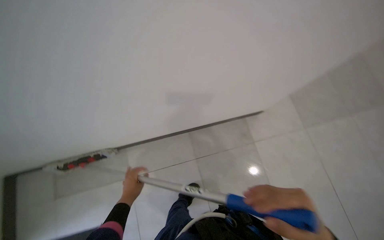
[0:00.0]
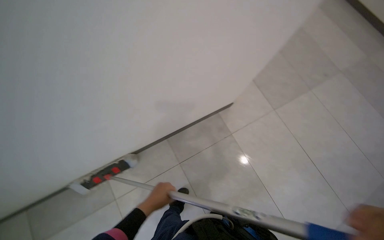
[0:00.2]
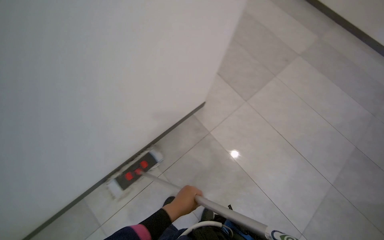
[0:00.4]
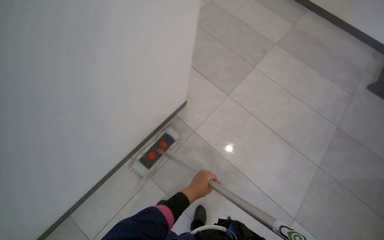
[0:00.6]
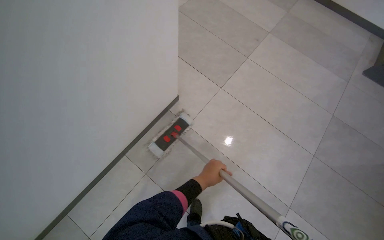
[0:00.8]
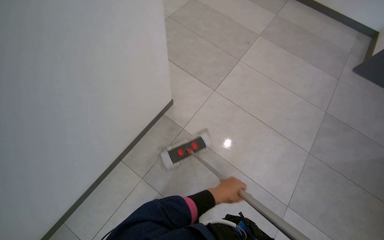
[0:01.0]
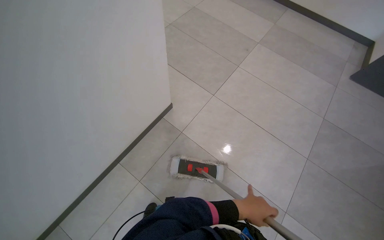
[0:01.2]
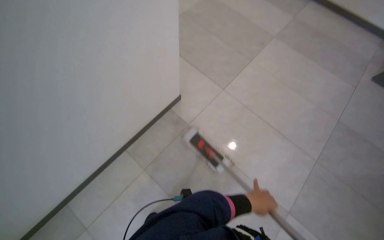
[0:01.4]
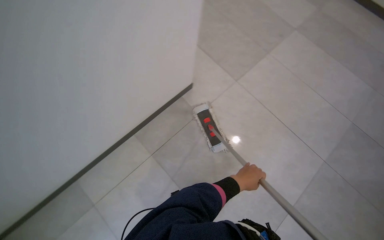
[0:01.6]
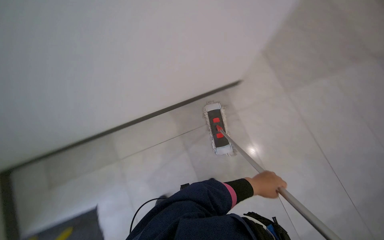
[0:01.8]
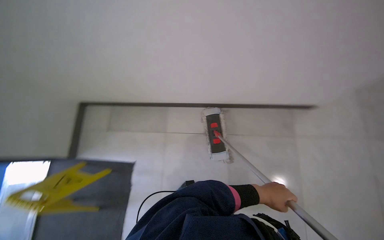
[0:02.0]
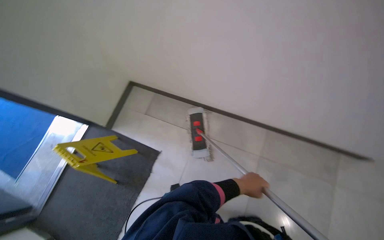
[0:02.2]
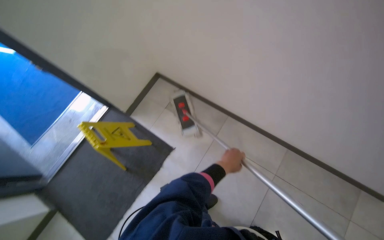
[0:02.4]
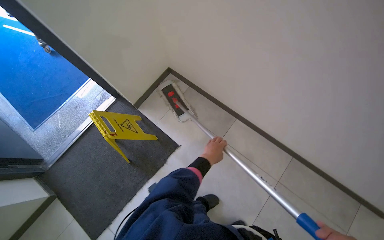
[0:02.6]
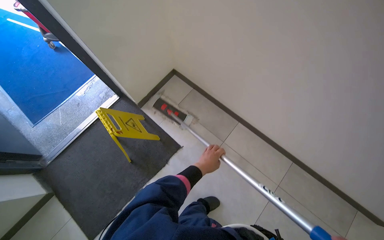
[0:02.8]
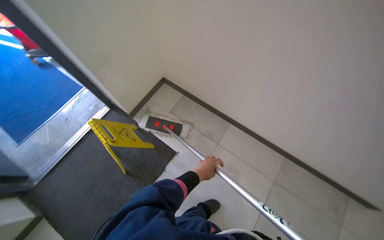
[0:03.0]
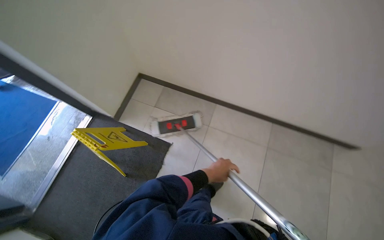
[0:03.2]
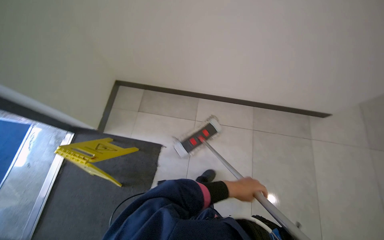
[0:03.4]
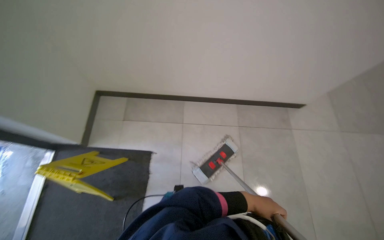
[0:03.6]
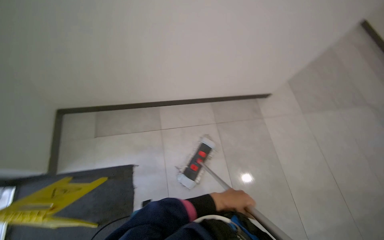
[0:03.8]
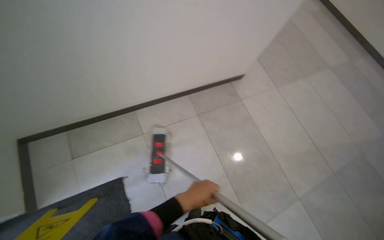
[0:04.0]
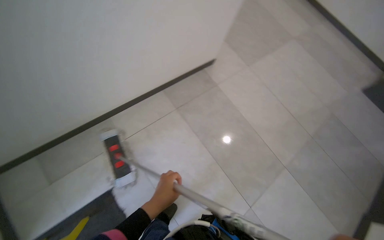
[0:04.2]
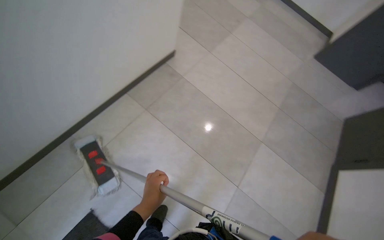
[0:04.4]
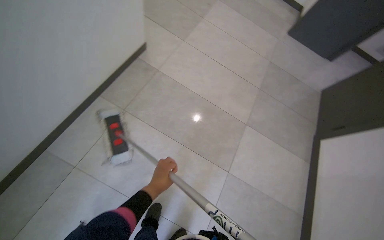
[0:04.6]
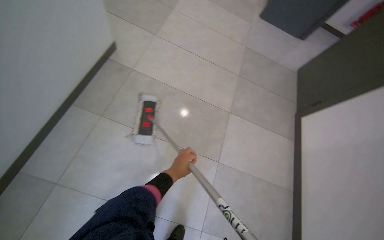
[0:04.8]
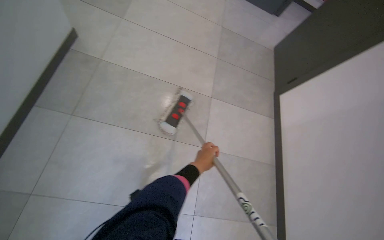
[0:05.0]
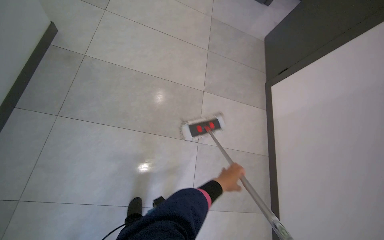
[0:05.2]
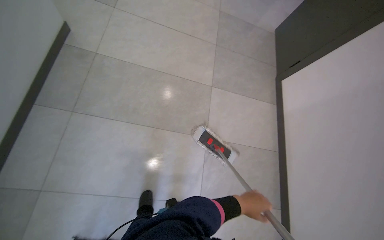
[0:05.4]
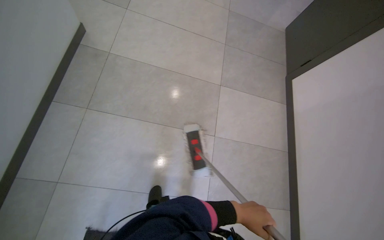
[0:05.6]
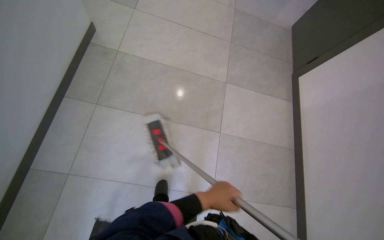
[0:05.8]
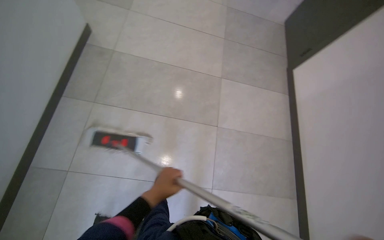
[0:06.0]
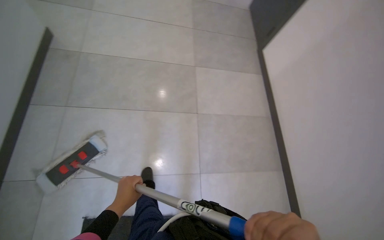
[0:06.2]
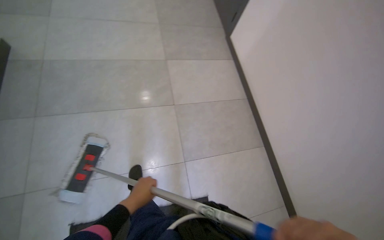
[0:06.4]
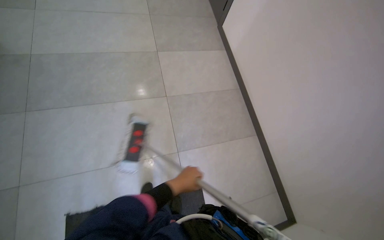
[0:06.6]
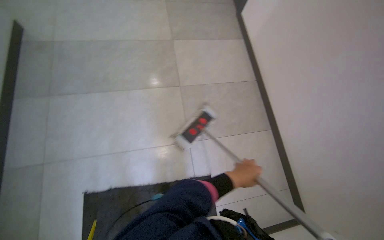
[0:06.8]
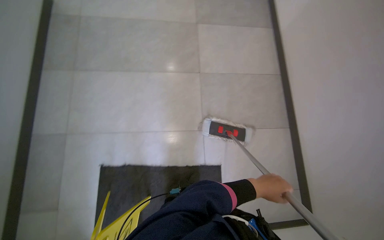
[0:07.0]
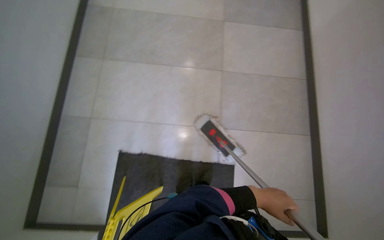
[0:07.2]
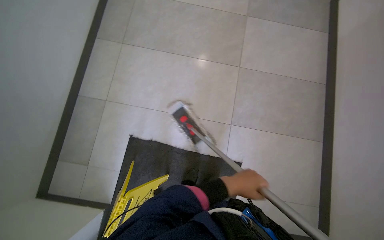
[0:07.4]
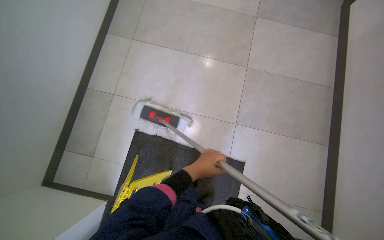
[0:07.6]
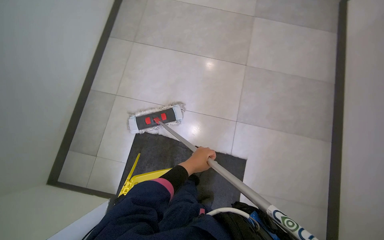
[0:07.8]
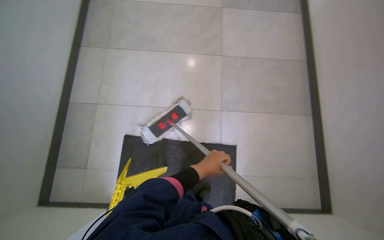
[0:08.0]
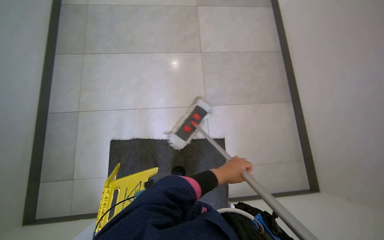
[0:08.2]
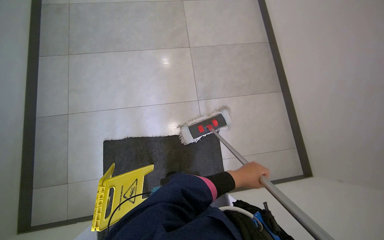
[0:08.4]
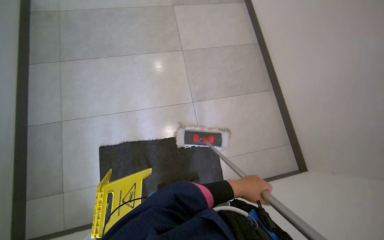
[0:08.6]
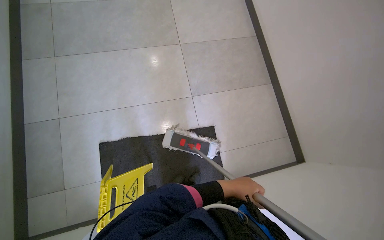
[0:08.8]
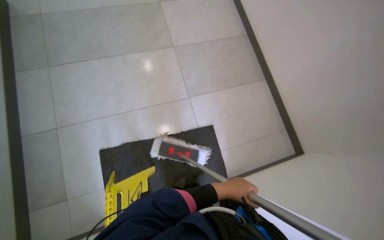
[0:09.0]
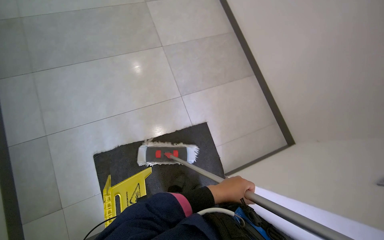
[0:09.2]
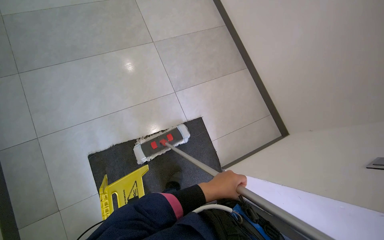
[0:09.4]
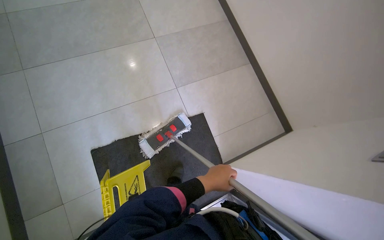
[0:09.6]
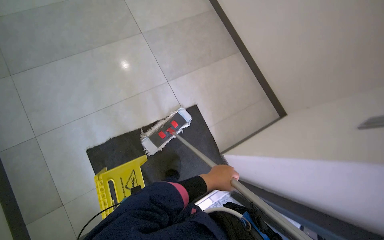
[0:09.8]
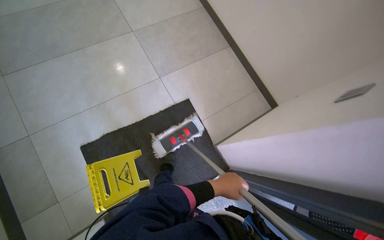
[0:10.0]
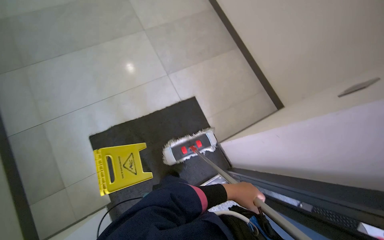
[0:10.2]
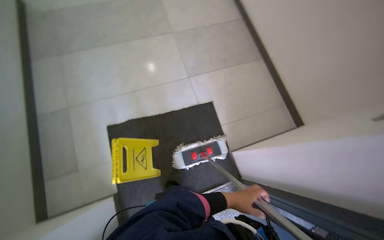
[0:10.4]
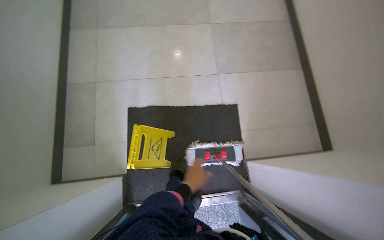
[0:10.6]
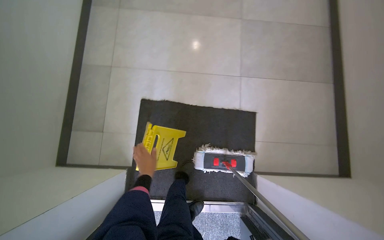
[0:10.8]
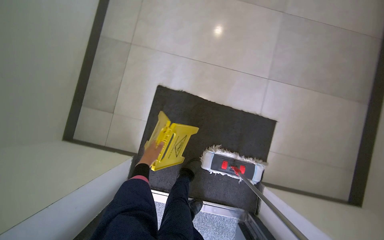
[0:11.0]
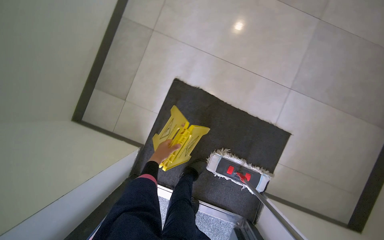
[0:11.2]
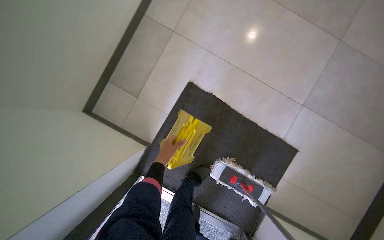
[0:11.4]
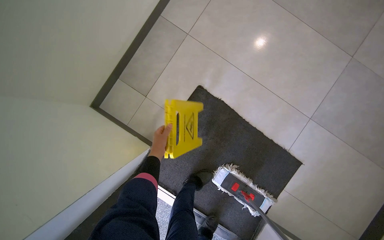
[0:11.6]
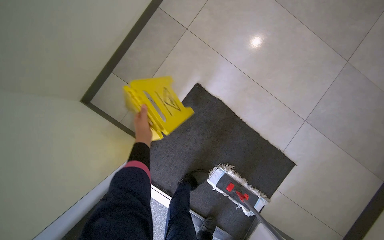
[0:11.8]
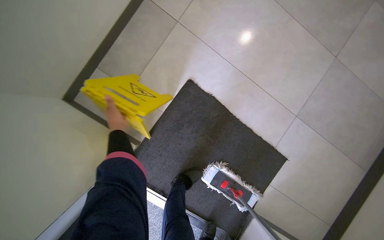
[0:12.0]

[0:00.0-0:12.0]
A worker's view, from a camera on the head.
Job: mopping floor.
The whole recording: Mopping tiled floor. The worker mops the tiled floor with a flat mop, moving it back and forth.
0:00.0 to 0:01.6: The left hand moves to the right, some 70 cm.
0:01.6 to 0:03.0: The camera travels approximately 50 cm. The scene rotates clockwise by about 35 degrees.
0:03.0 to 0:04.4: The wearer's head swings roughly 90 degrees to the right.
0:04.4 to 0:06.0: The view tips downward by about 15 degrees. The scene rotates counterclockwise by roughly 25 degrees.
0:06.0 to 0:07.6: The head travels roughly 40 cm.
0:07.6 to 0:09.0: The head rotates approximately 30 degrees to the right. The left hand is displaced down the picture and to the right by about 30 cm.
0:09.0 to 0:10.4: The left hand goes approximately 35 cm down the picture.
0:10.4 to 0:12.0: The camera travels about 60 cm. The view tilts about 15 degrees downward. The scene rotates clockwise by roughly 50 degrees.

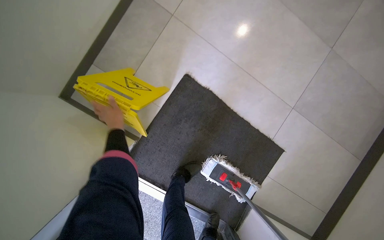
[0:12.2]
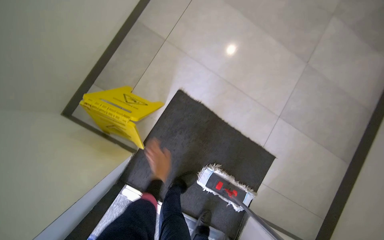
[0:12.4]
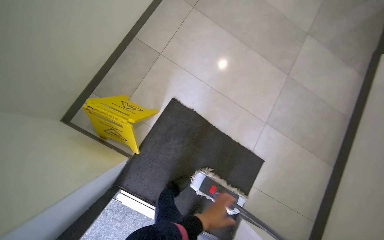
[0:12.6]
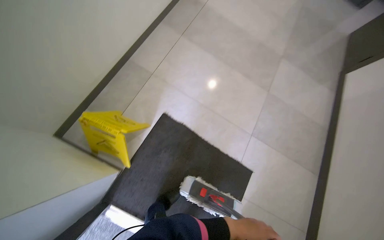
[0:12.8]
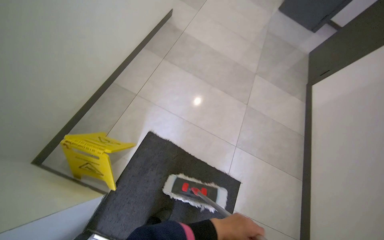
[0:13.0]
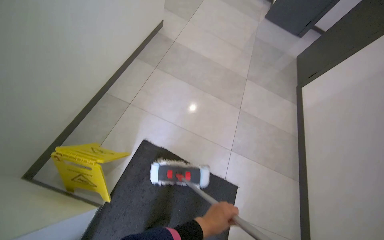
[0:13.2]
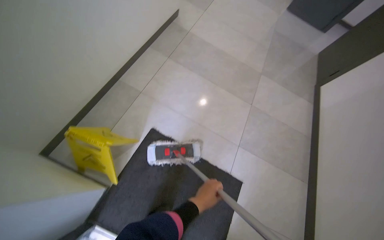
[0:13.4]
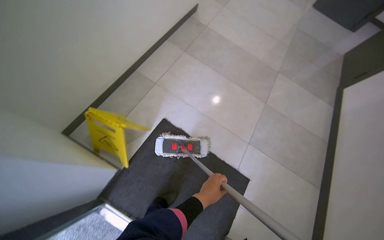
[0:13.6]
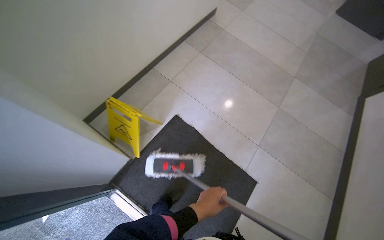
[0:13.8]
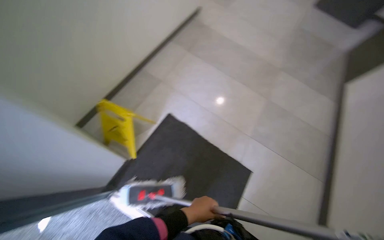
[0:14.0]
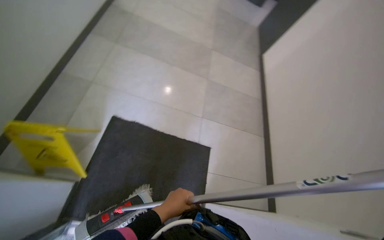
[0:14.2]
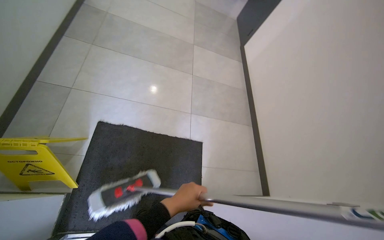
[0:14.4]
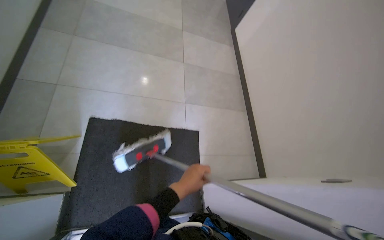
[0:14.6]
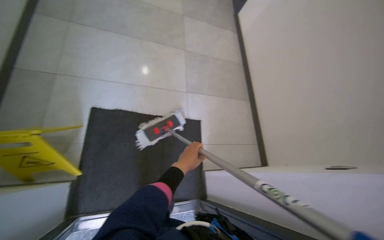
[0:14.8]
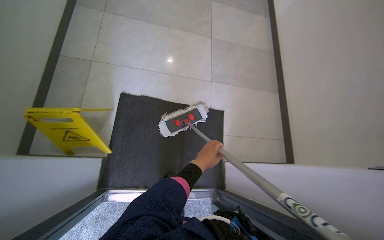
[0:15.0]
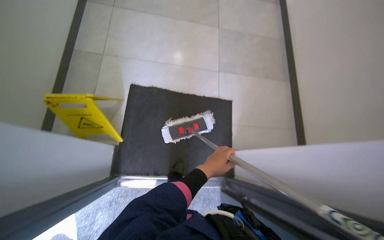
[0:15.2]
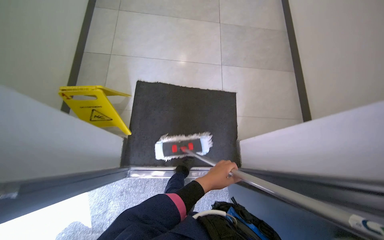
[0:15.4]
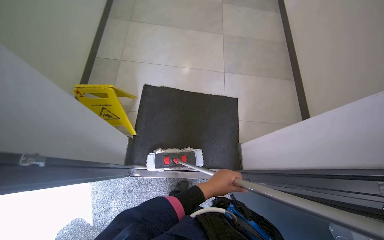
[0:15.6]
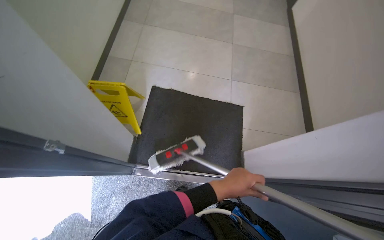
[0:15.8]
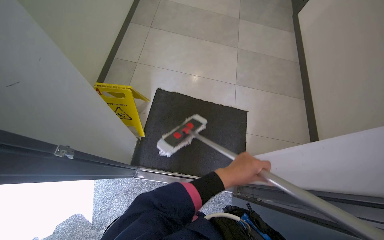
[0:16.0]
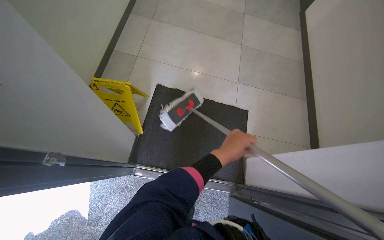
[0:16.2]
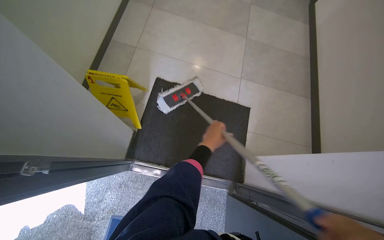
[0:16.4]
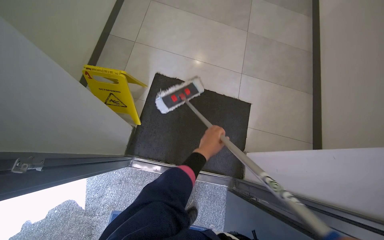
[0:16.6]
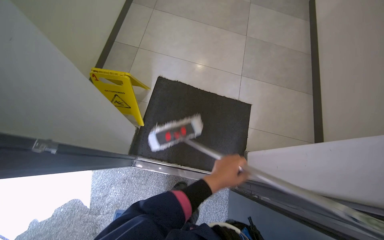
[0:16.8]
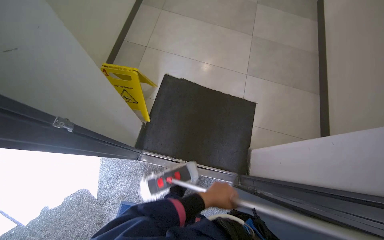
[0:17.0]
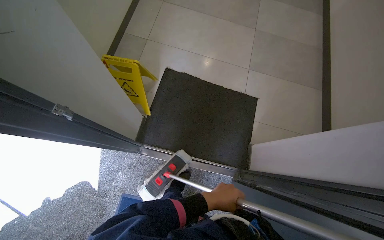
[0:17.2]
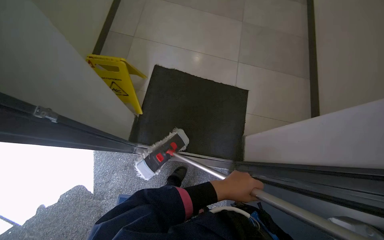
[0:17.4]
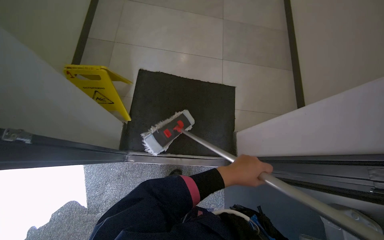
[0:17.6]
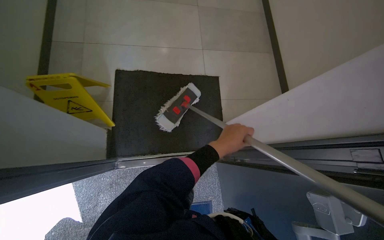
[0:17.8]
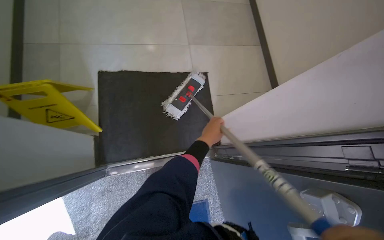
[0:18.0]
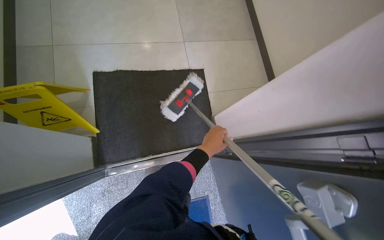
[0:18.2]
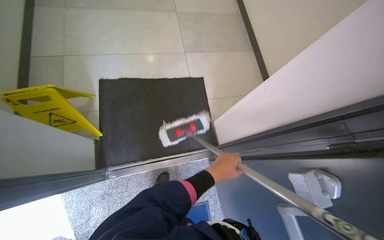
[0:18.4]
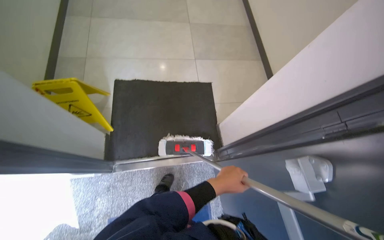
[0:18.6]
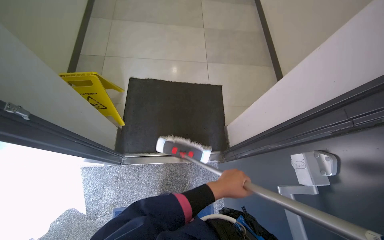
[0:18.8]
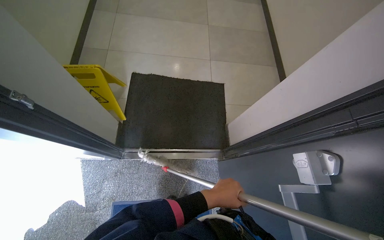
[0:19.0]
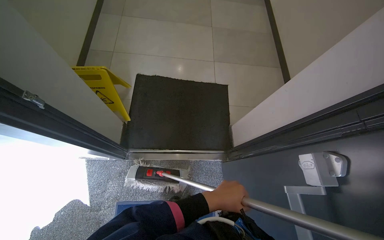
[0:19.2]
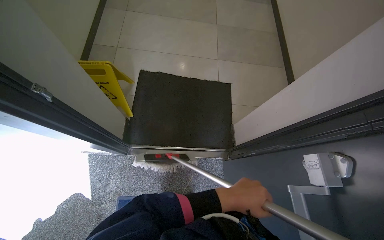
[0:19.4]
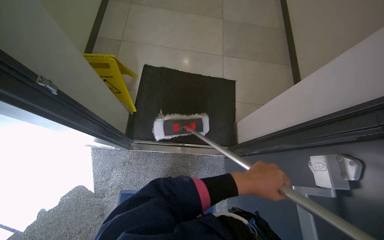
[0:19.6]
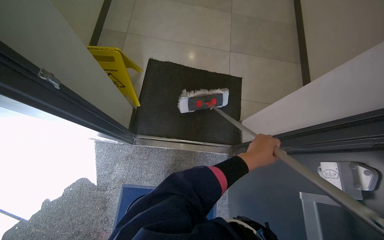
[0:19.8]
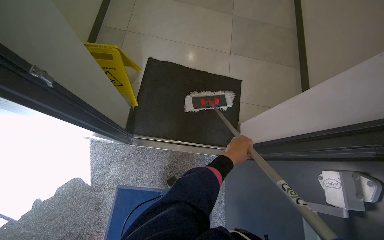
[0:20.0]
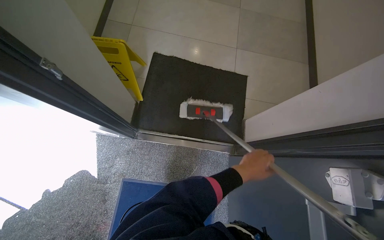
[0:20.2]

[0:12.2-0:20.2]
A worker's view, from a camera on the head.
Job: mopping floor.
The whole recording: Mopping tiled floor. The worker mops the tiled floor with a flat mop, moving it back and forth.
0:12.2 to 0:13.8: The camera is carried about 50 cm. The camera pitches upward, by some 25 degrees.
0:13.8 to 0:15.4: The head rotates about 30 degrees to the right. The camera pitches downward, by approximately 15 degrees.
0:15.4 to 0:17.0: The left hand moves down the picture, about 10 cm.
0:17.0 to 0:18.6: The left hand goes up the picture and returns, some 20 cm each way.
